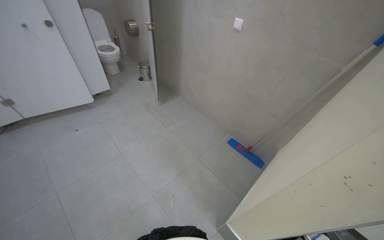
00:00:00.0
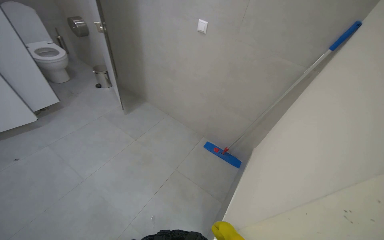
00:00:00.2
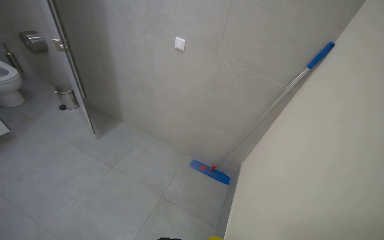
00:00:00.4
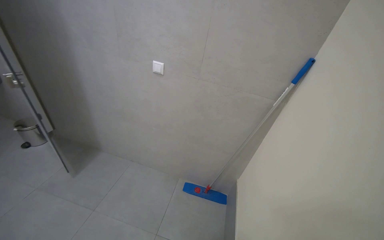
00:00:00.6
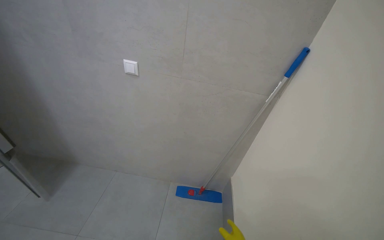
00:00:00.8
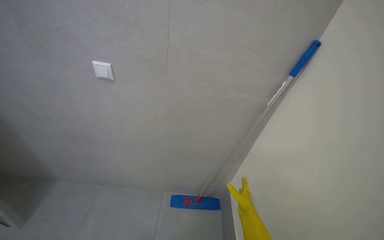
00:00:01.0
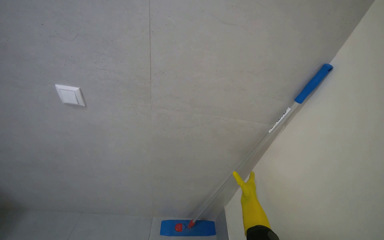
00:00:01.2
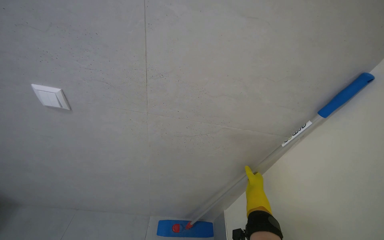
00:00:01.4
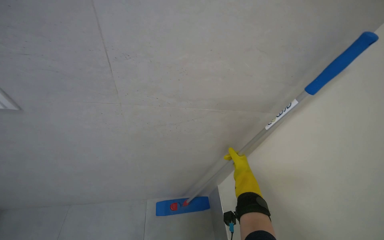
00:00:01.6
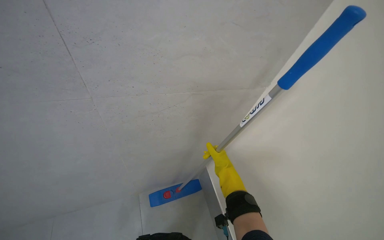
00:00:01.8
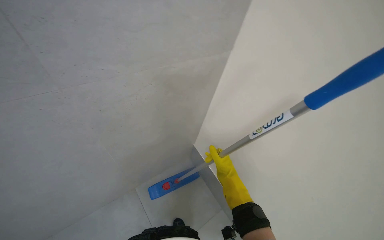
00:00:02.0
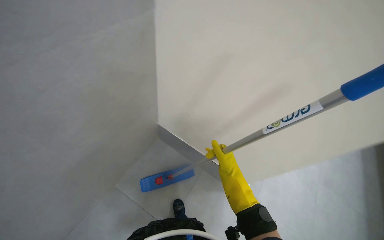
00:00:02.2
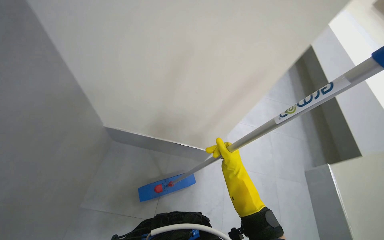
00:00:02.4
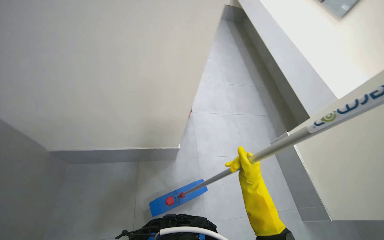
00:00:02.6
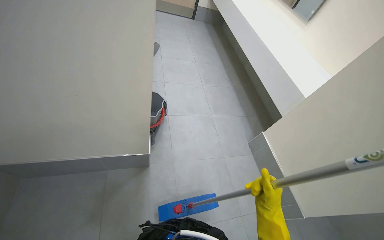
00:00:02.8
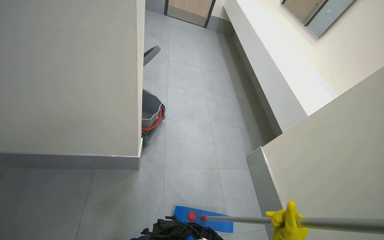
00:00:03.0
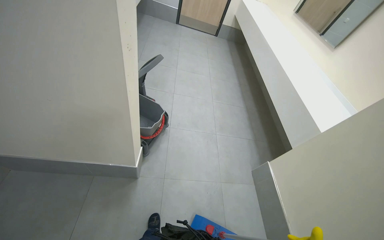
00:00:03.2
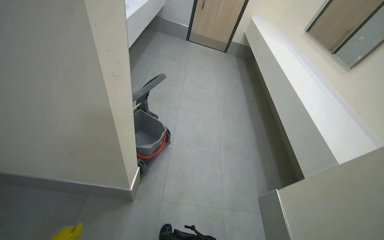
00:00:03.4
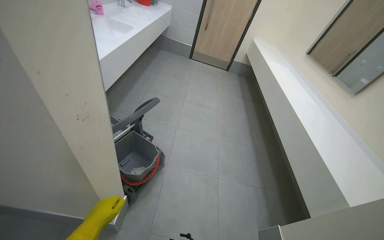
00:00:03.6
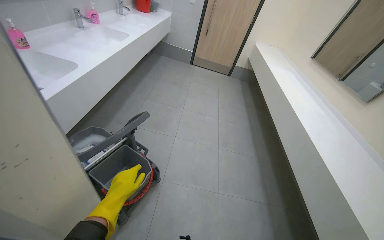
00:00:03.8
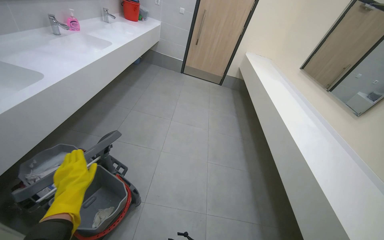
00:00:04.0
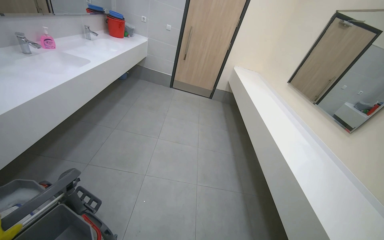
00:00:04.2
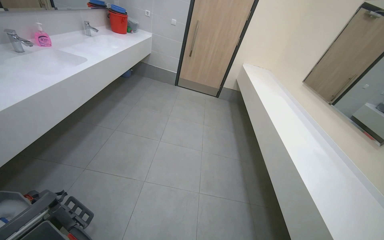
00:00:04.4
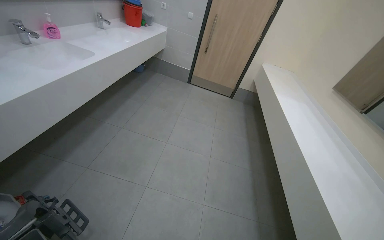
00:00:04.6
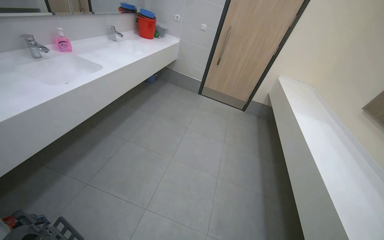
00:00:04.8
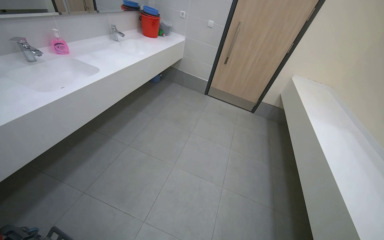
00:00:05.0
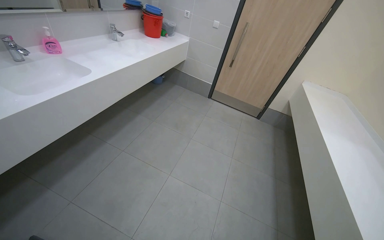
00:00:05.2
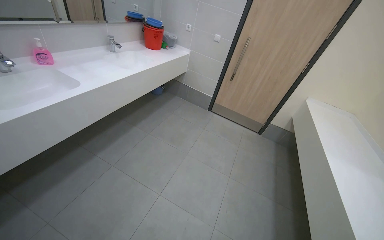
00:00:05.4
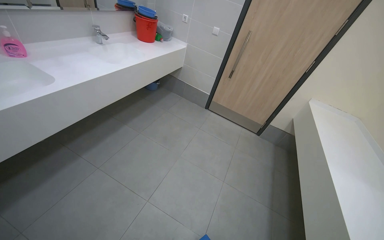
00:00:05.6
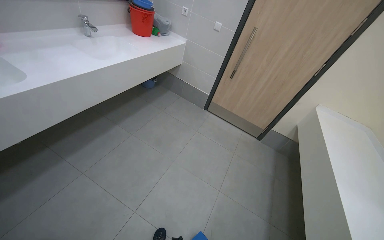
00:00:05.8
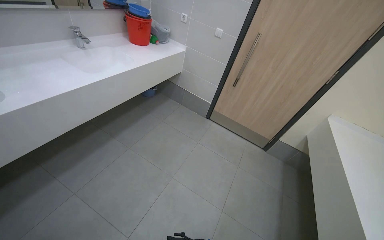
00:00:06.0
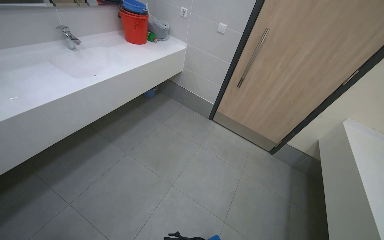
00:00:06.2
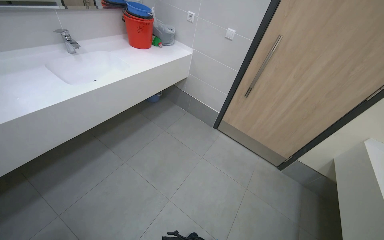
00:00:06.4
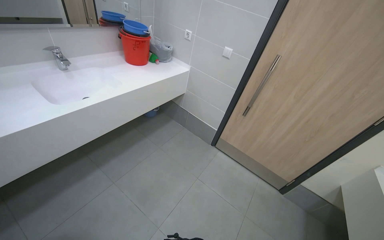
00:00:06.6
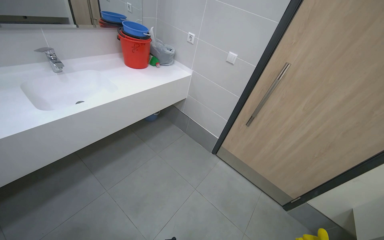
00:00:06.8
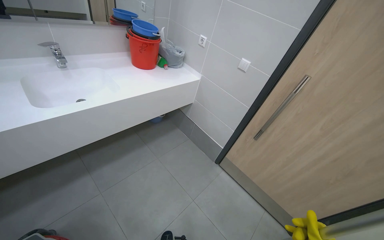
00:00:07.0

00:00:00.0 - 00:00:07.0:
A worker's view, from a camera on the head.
Job: organizing items.
The whole recording: Organizing equipment for cleaning. The worker organizes the equipment for cleaning.
00:00:00.0 - 00:00:01.4: The head travels about 1 m. The head rotates approximately 45 degrees to the right.
00:00:01.4 - 00:00:02.8: The wearer looks roughly 70 degrees further to the right. The view tips downward by roughly 25 degrees.
00:00:02.8 - 00:00:04.2: The wearer moves about 90 cm. The wearer looks approximately 20 degrees further upward.
00:00:04.2 - 00:00:05.6: The camera is carried approximately 1 m. The head turns to the left by about 25 degrees.
00:00:05.6 - 00:00:07.0: The head travels roughly 1 m. The head rotates some 20 degrees to the left.

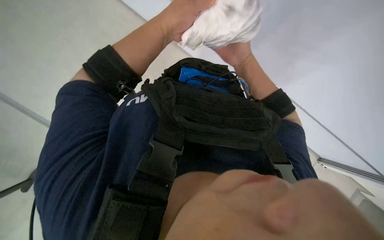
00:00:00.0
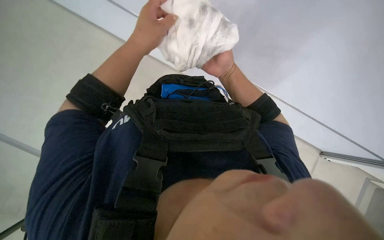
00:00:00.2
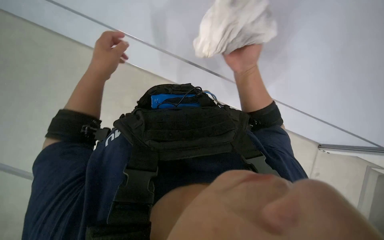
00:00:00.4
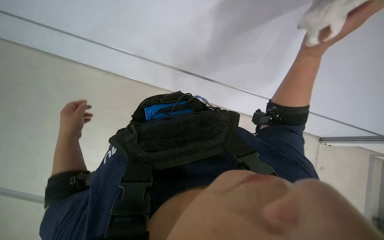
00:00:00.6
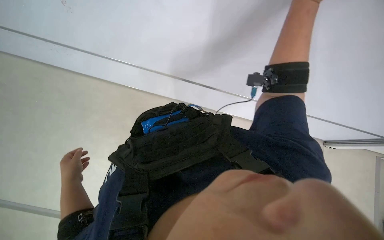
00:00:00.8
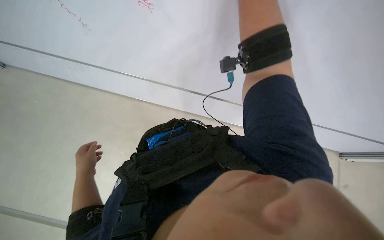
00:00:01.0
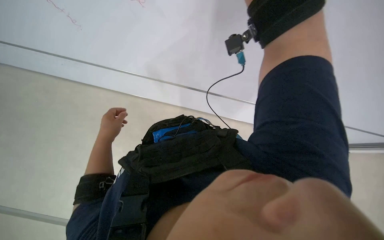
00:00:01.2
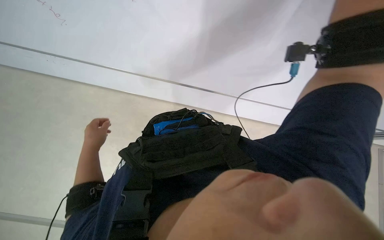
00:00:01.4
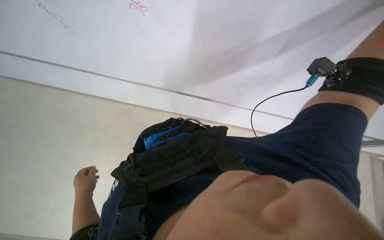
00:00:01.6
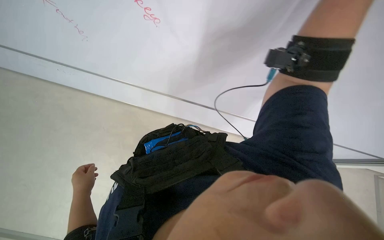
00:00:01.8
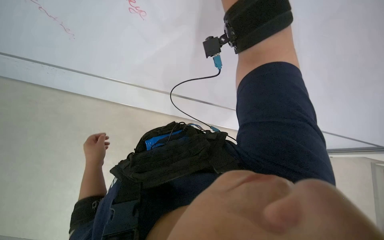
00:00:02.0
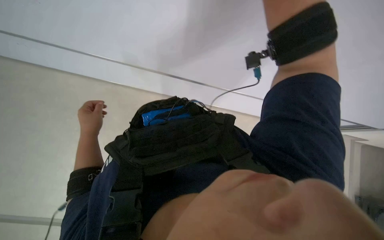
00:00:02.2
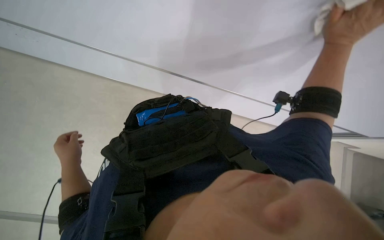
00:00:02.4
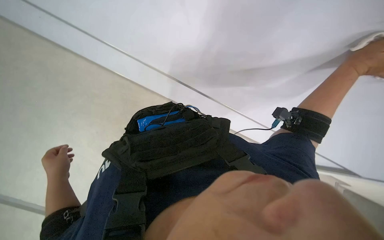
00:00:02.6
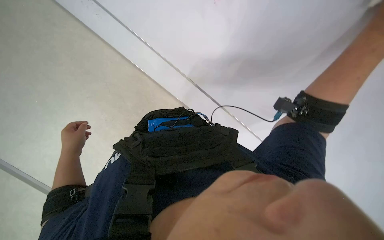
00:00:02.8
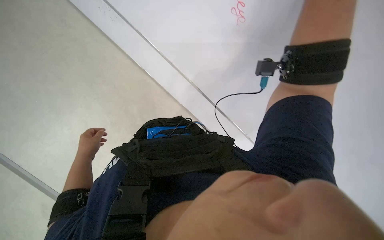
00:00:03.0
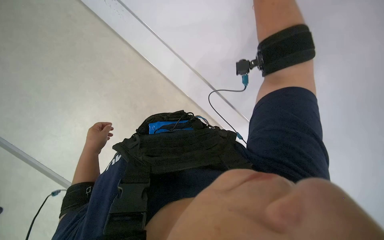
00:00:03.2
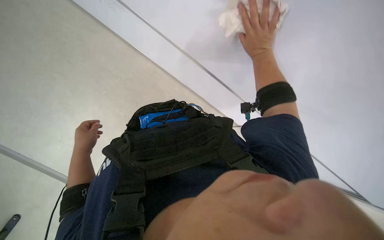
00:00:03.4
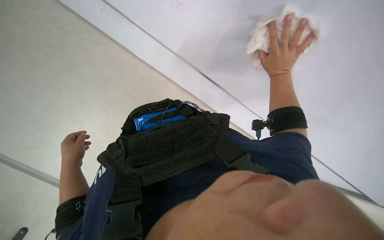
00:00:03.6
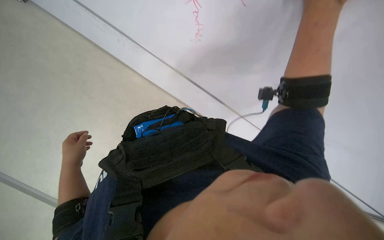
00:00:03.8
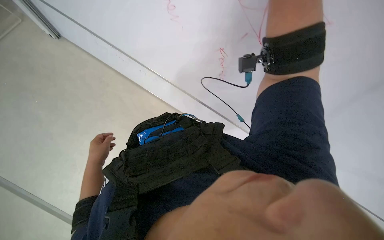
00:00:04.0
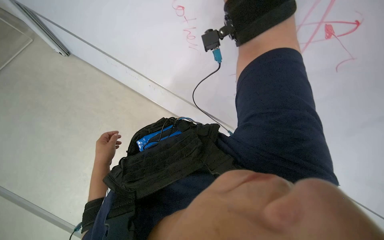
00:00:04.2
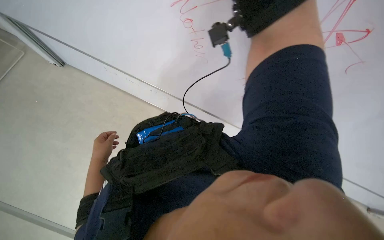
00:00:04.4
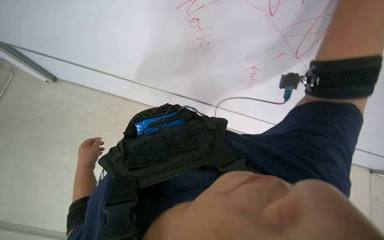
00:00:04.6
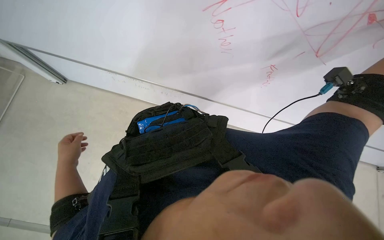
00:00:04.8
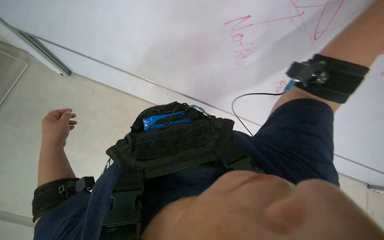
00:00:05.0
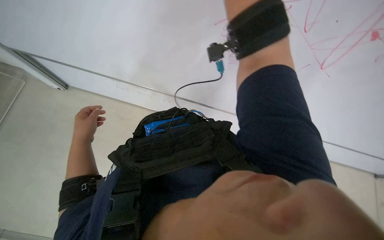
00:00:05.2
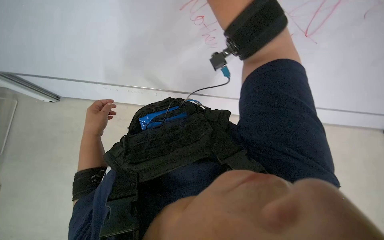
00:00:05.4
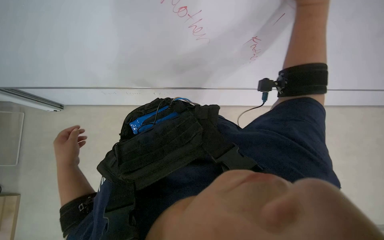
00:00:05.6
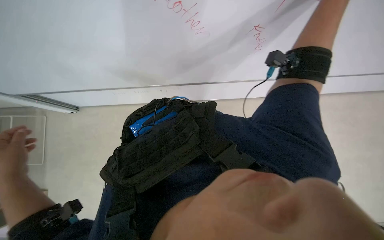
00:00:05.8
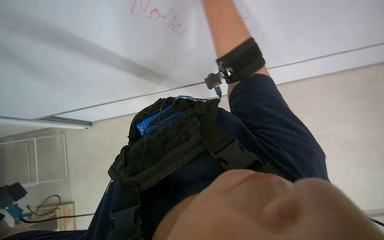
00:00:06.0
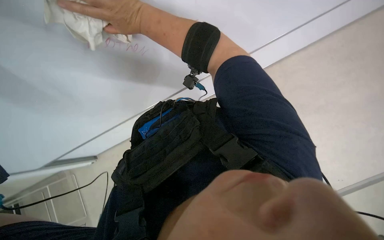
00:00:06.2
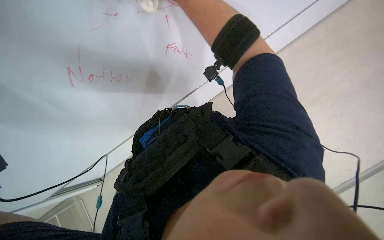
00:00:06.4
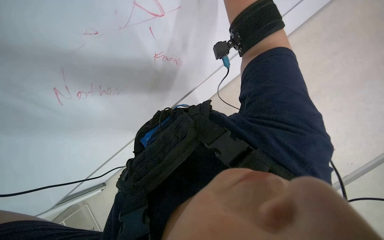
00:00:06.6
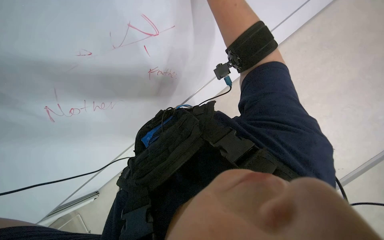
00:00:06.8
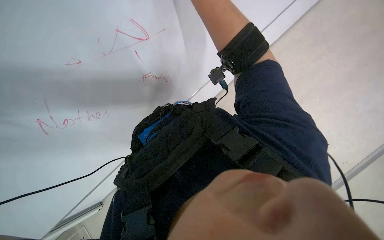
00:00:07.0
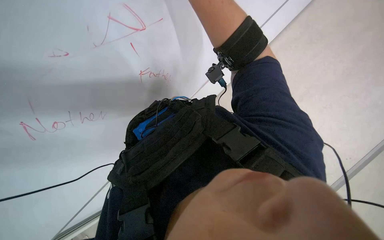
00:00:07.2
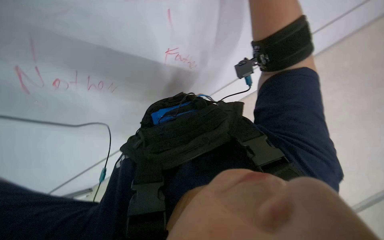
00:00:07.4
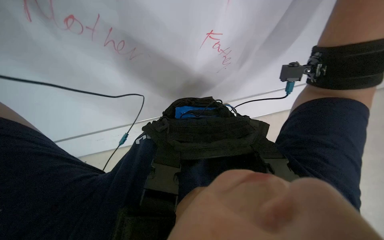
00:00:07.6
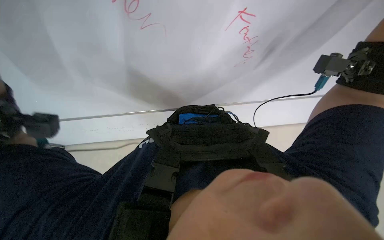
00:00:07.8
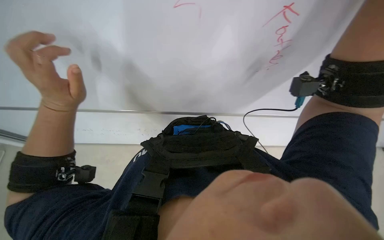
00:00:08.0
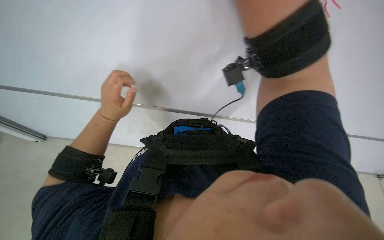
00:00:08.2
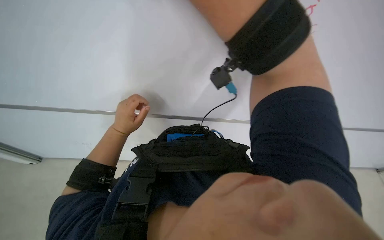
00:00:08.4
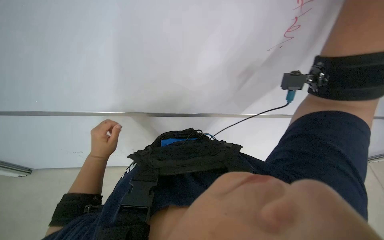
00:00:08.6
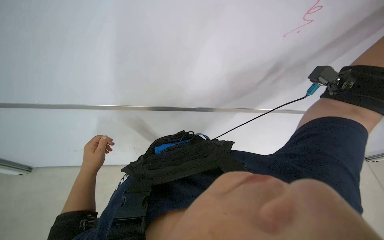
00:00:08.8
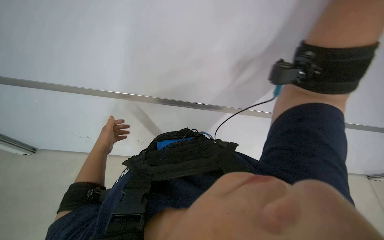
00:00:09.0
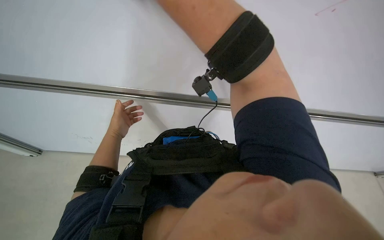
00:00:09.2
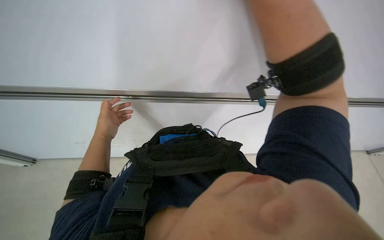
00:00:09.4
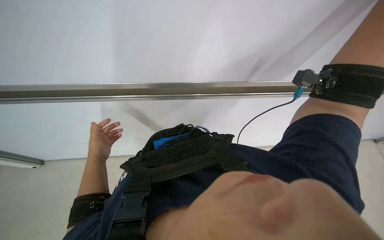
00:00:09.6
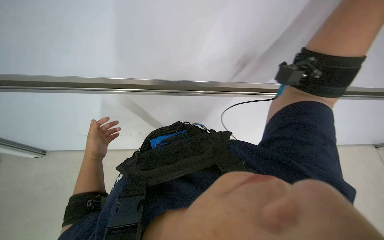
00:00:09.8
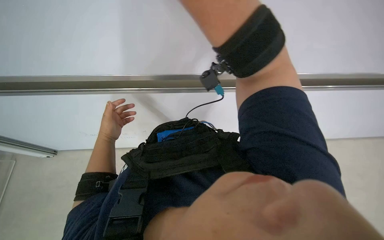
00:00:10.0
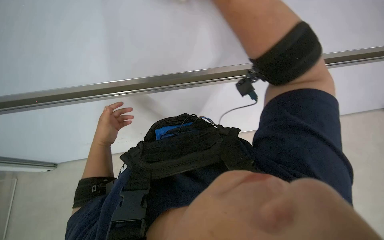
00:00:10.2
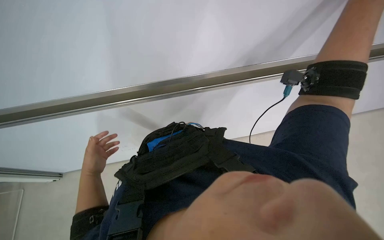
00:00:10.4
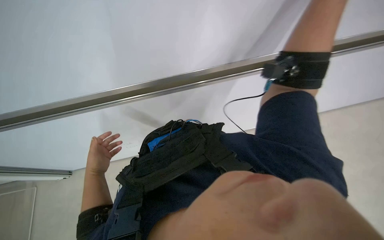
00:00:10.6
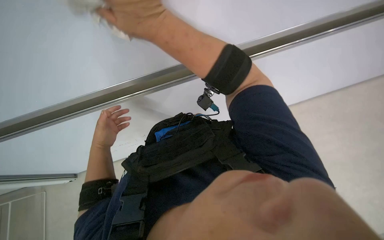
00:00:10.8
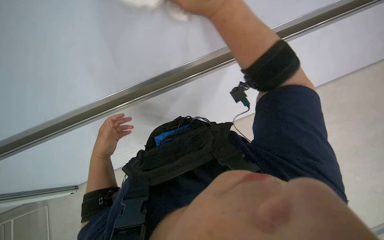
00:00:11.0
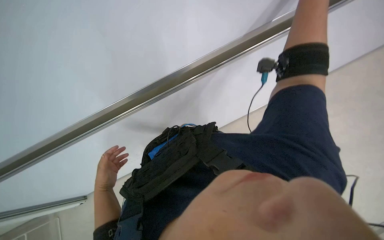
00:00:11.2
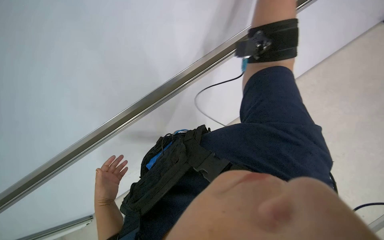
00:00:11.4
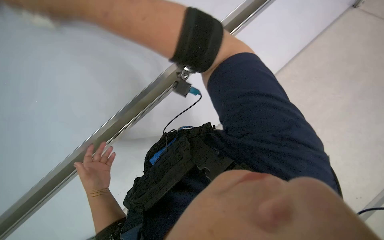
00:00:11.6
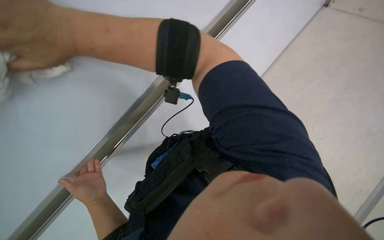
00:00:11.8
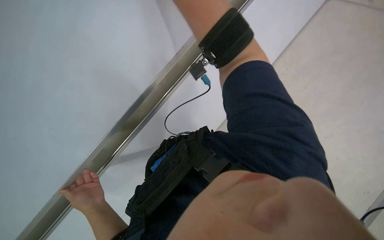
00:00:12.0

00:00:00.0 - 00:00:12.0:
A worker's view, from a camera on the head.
Job: wiping surfaces.
The whole recording: Wiping whiteboard surface. The worker wipes the whiteboard surface with a white cloth.
00:00:00.0 - 00:00:01.6: The view tilts some 15 degrees upward. Everything in view rotates some 35 degrees counterclockwise.
00:00:01.6 - 00:00:03.0: The camera pitches upward, by some 10 degrees.
00:00:04.4 - 00:00:06.0: The wearer looks roughly 15 degrees further downward.
00:00:06.0 - 00:00:07.6: The wearer looks some 15 degrees further upward.
00:00:09.0 - 00:00:10.4: The left hand travels down the picture by approximately 10 cm.
00:00:10.4 - 00:00:12.0: The scene turns some 25 degrees counterclockwise in the picture. The left hand moves nearer to the camera, about 15 cm.
